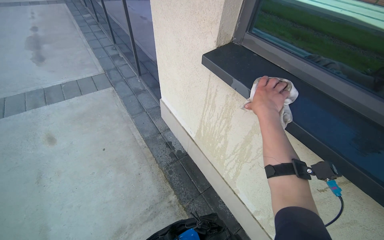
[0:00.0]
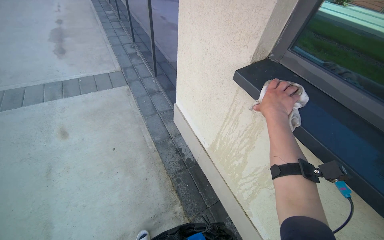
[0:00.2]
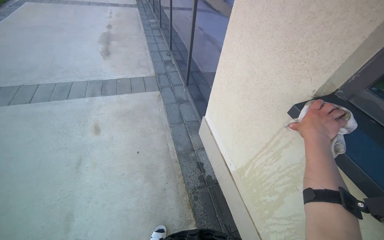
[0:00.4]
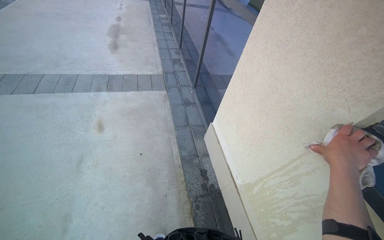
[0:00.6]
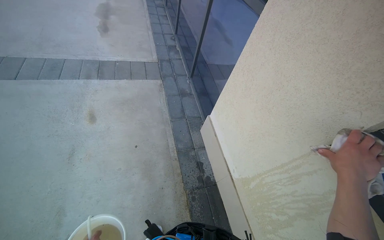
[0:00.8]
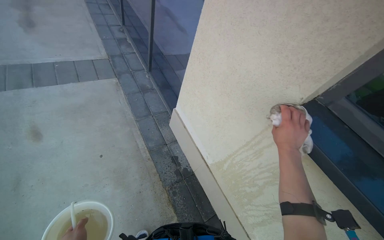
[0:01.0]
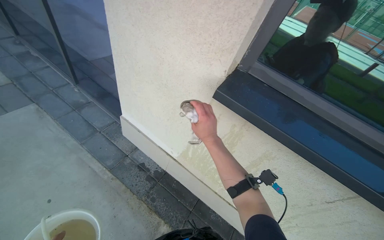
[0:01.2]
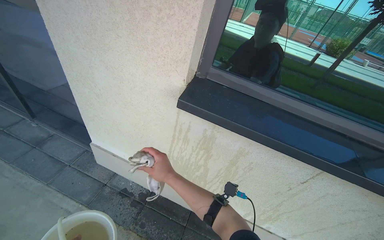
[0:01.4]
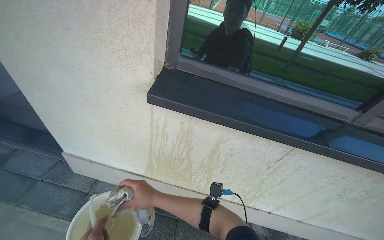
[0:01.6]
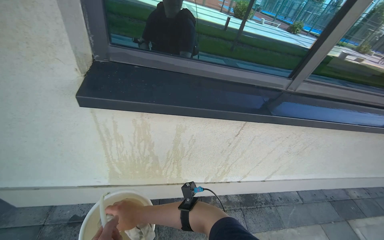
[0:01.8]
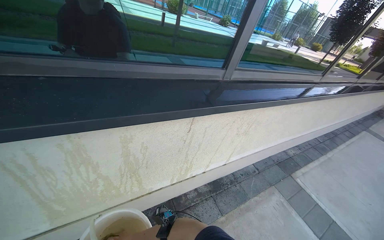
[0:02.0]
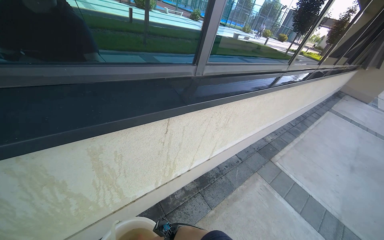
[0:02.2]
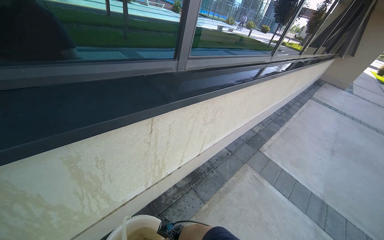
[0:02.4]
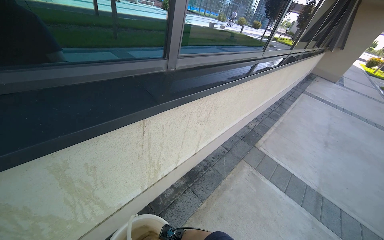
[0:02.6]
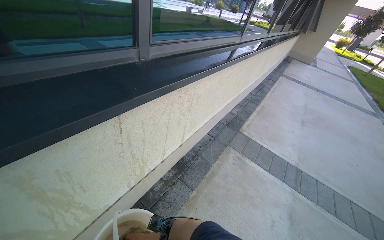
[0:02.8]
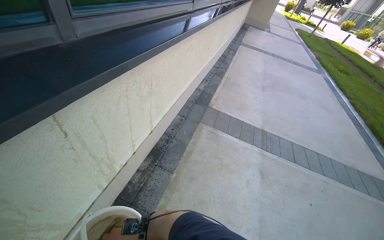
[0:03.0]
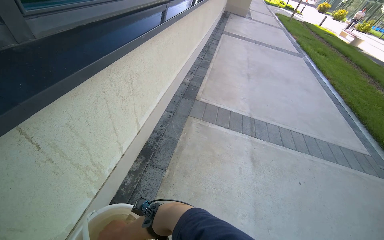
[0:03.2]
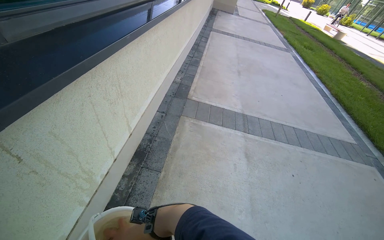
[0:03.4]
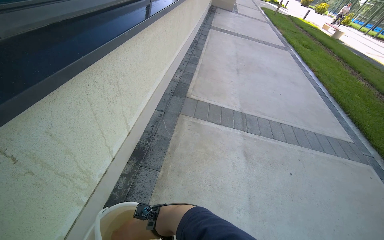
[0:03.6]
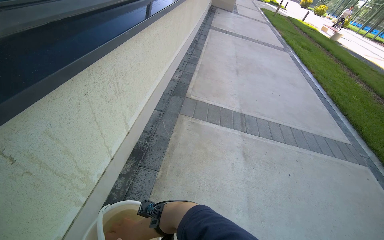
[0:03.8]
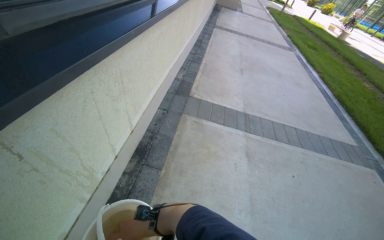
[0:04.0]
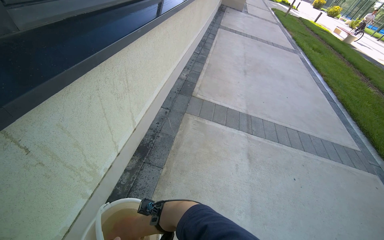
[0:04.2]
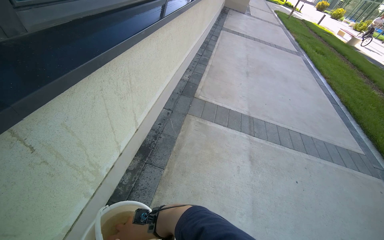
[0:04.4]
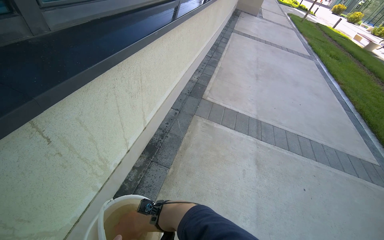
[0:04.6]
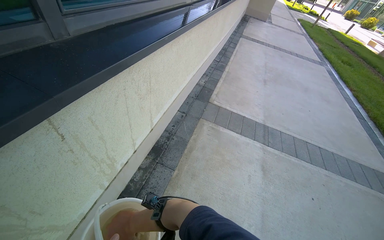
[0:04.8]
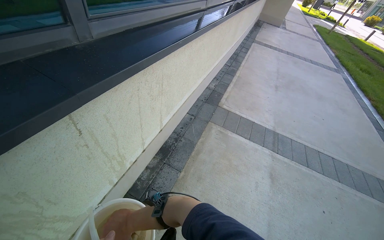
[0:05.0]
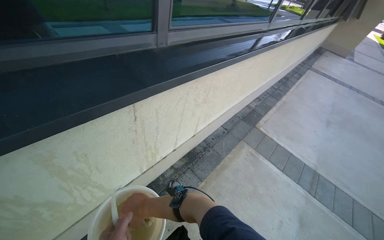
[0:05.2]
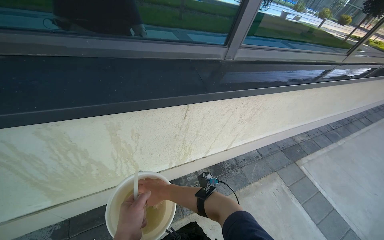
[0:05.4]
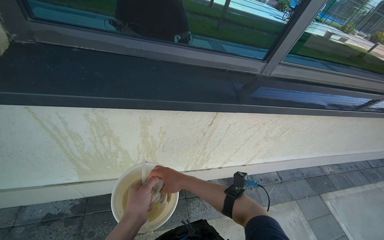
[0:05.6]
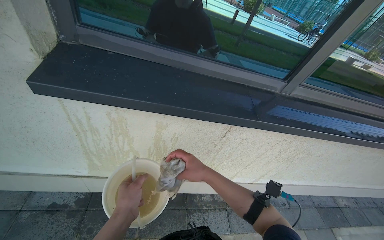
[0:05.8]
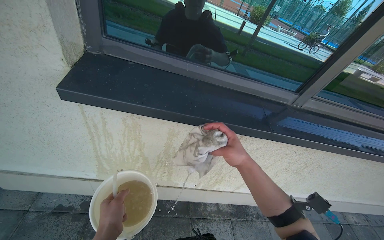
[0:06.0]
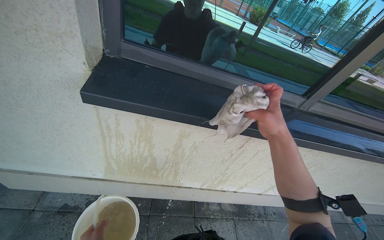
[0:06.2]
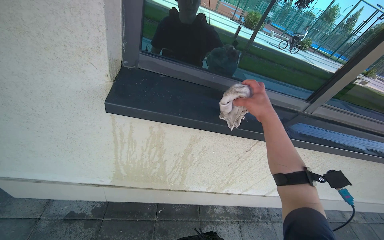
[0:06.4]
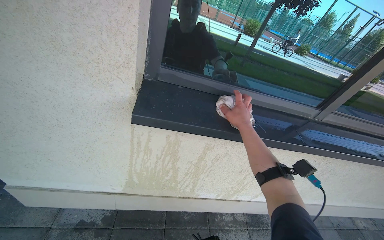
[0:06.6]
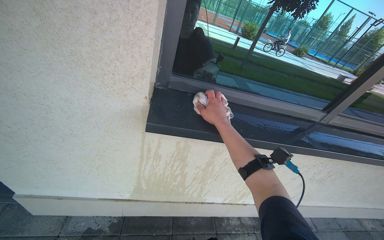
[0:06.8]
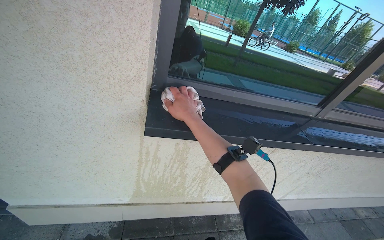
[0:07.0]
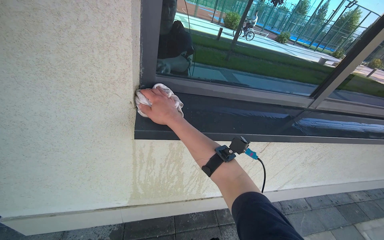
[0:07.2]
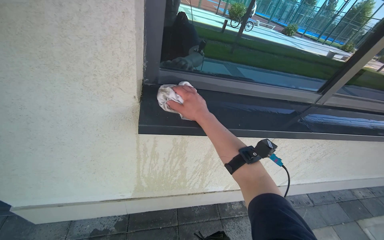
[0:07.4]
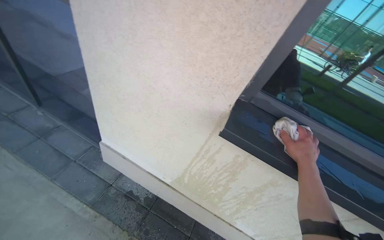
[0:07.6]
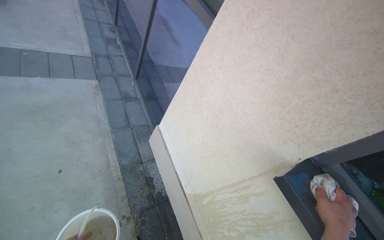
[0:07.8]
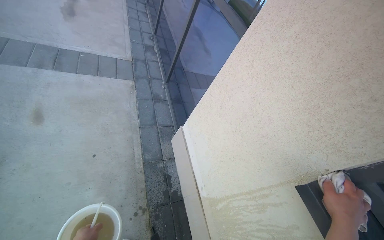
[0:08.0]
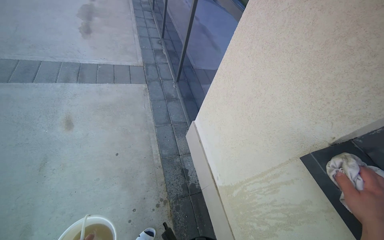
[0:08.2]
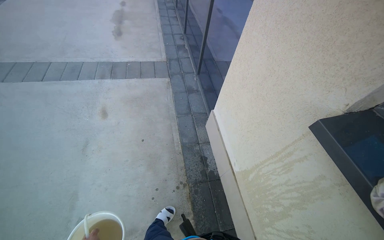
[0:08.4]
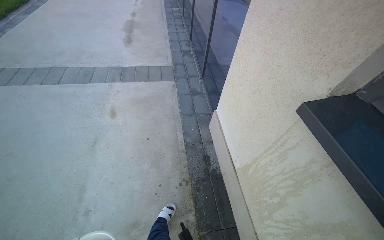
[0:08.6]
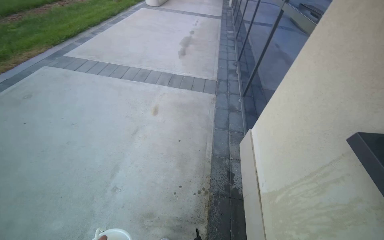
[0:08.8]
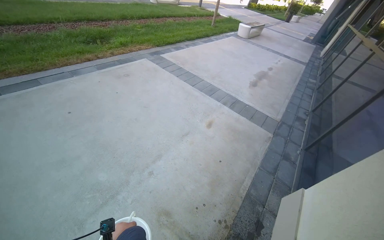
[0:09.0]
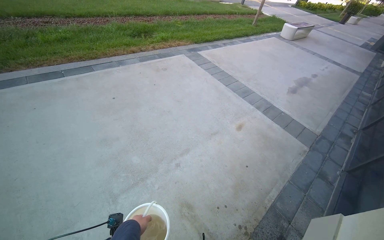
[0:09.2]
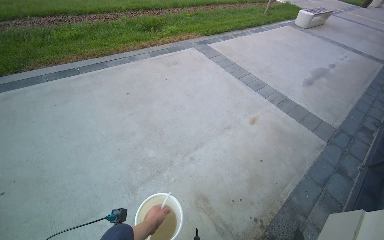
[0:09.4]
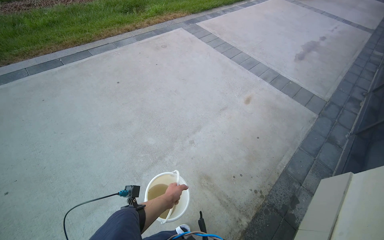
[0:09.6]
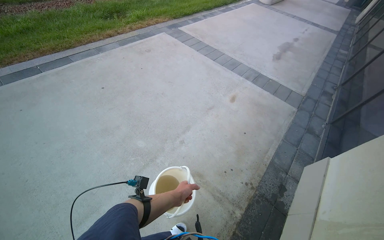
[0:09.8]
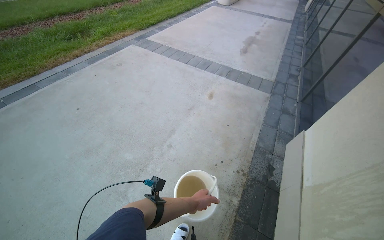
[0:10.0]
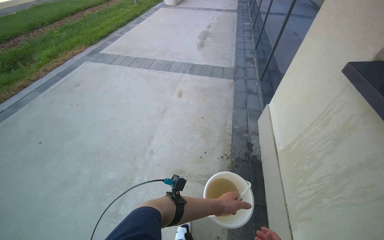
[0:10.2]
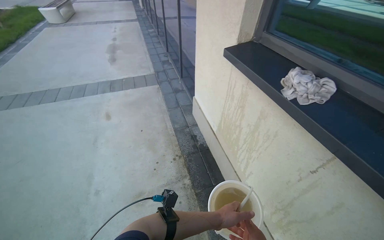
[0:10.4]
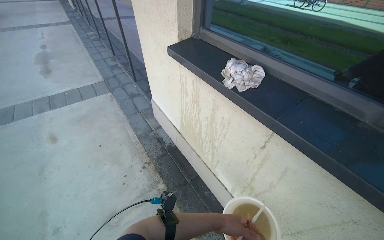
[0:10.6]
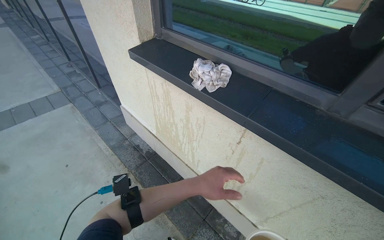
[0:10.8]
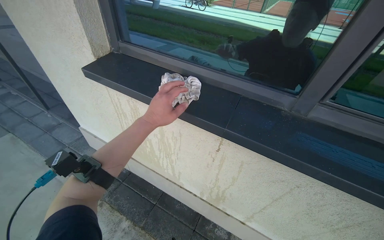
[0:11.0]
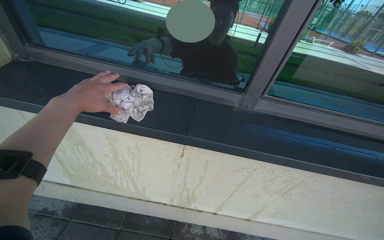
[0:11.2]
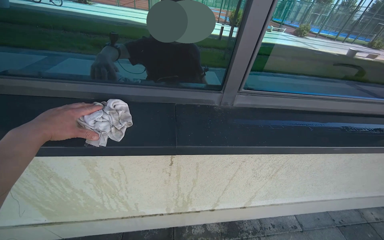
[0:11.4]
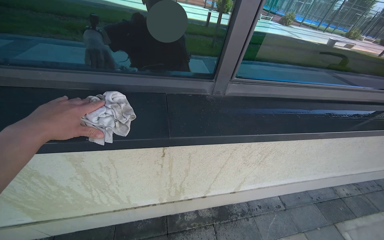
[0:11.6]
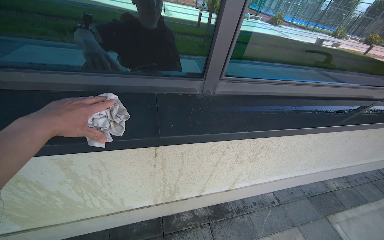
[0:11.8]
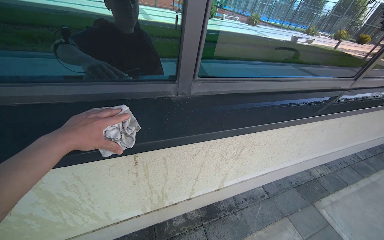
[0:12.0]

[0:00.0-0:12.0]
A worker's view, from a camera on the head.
Job: wiping surfaces.
The whole recording: Cleaning wall next to window. The worker wipes the window sills and frames with a wet cloth.
0:00.0 to 0:01.6: The head rotates approximately 45 degrees to the right.
0:01.6 to 0:03.0: The head turns to the right by roughly 80 degrees. The view tips downward by some 20 degrees.
0:04.4 to 0:06.0: The wearer's head swings about 75 degrees to the left. The wearer looks roughly 20 degrees further upward.
0:06.0 to 0:07.6: The head turns to the left by approximately 25 degrees.
0:07.6 to 0:09.0: The head travels some 60 cm. The wearer looks some 100 degrees further to the left. The view tips upward by approximately 25 degrees.
0:09.0 to 0:10.4: The wearer looks approximately 60 degrees further to the right.
0:10.4 to 0:12.0: The wearer looks about 90 degrees further to the right.

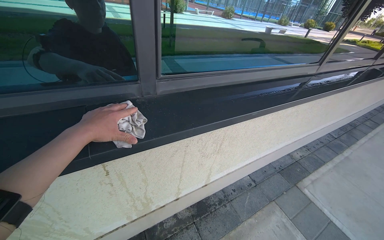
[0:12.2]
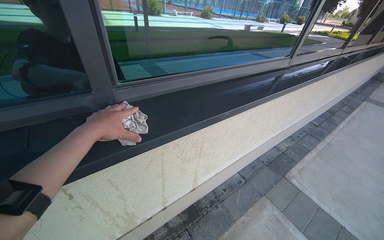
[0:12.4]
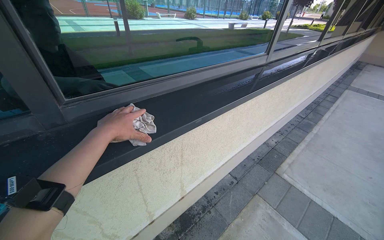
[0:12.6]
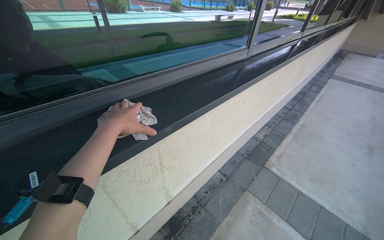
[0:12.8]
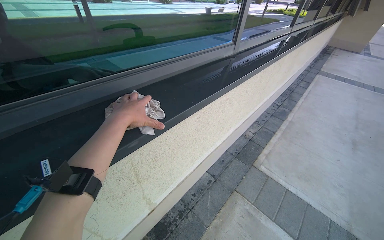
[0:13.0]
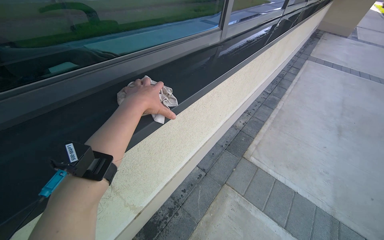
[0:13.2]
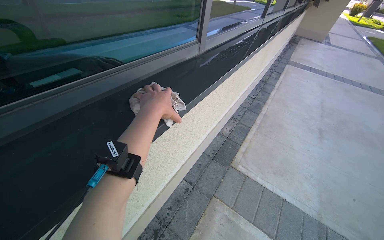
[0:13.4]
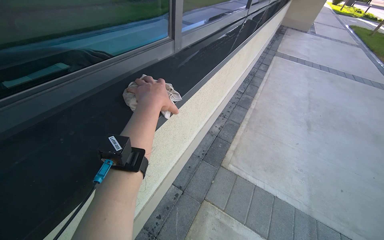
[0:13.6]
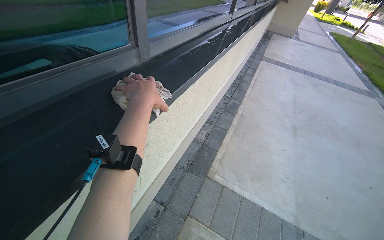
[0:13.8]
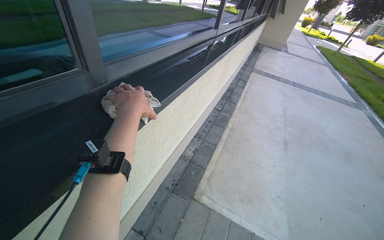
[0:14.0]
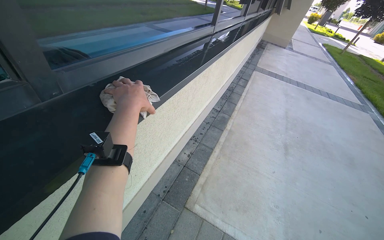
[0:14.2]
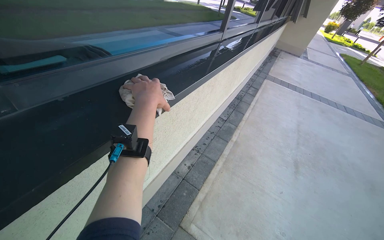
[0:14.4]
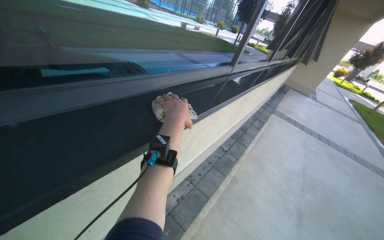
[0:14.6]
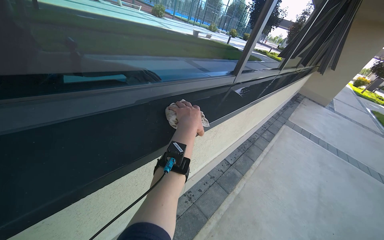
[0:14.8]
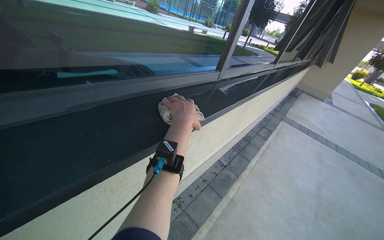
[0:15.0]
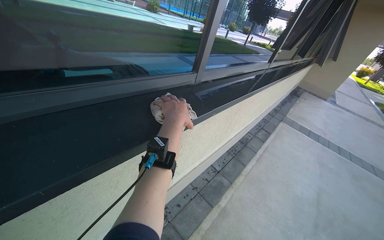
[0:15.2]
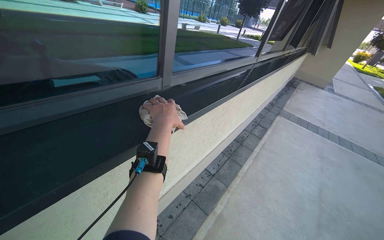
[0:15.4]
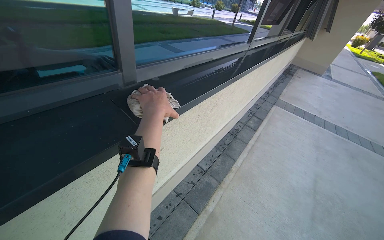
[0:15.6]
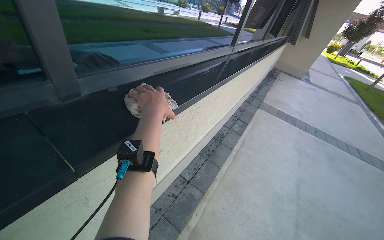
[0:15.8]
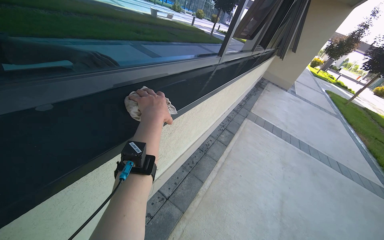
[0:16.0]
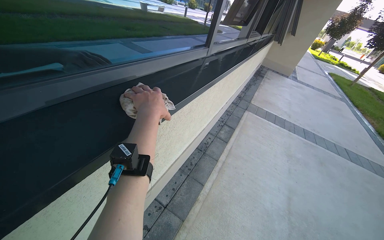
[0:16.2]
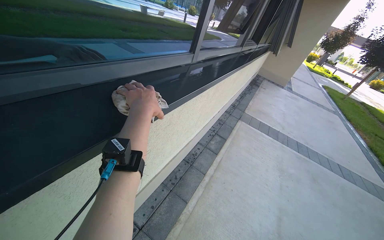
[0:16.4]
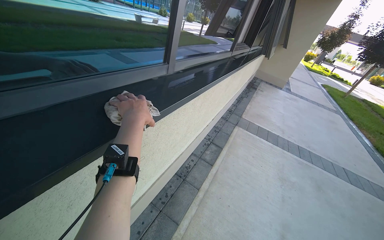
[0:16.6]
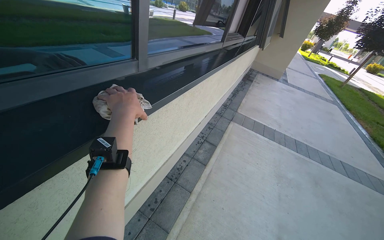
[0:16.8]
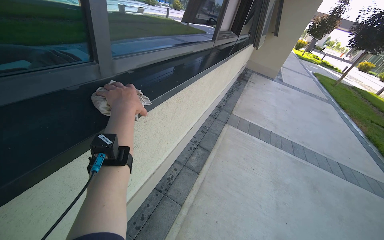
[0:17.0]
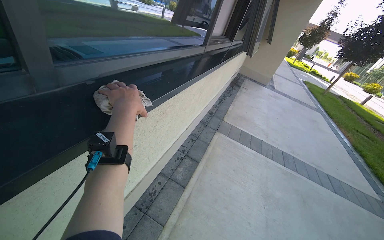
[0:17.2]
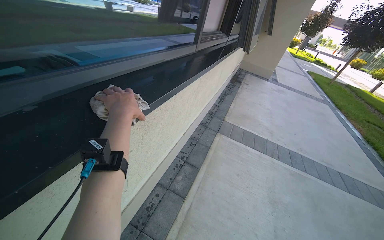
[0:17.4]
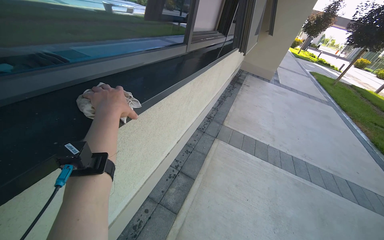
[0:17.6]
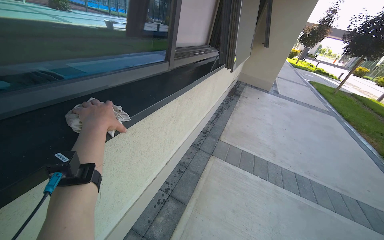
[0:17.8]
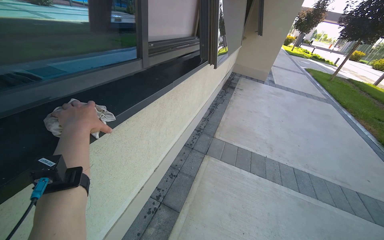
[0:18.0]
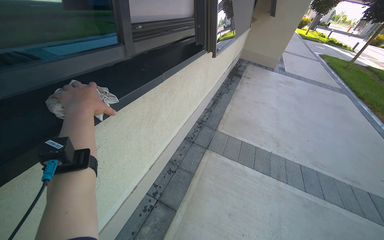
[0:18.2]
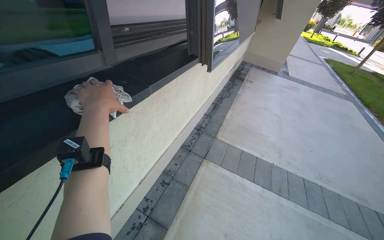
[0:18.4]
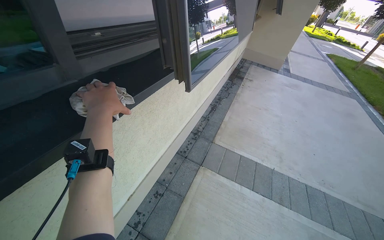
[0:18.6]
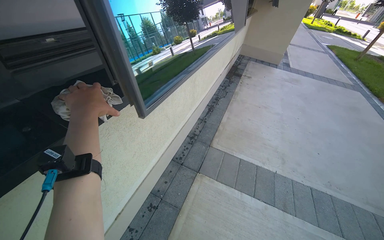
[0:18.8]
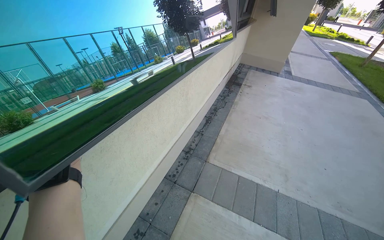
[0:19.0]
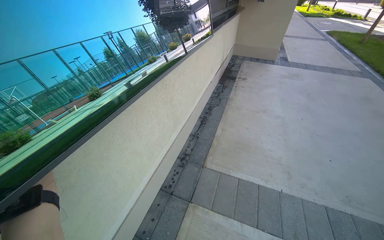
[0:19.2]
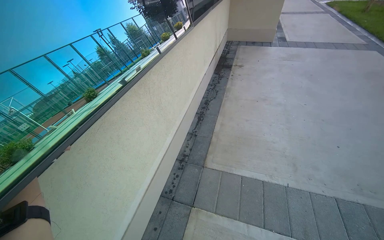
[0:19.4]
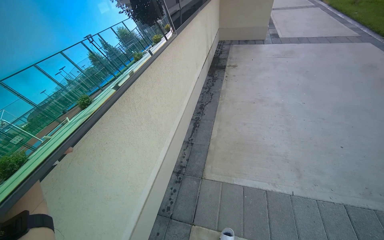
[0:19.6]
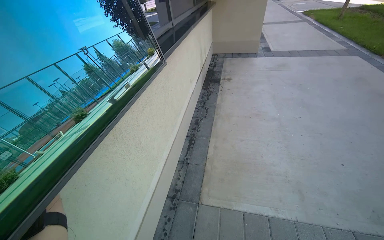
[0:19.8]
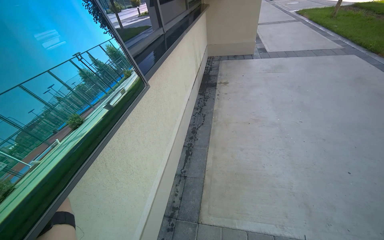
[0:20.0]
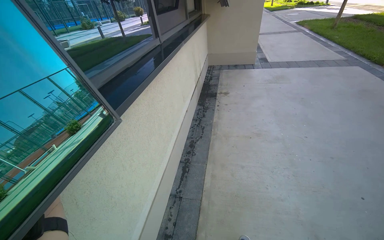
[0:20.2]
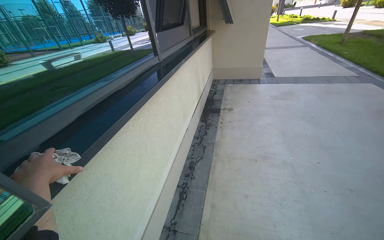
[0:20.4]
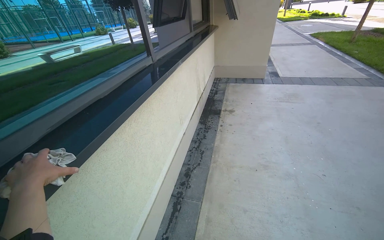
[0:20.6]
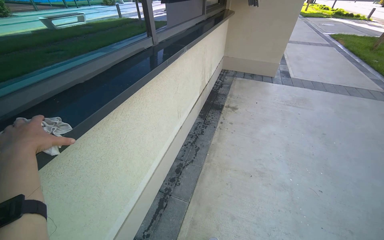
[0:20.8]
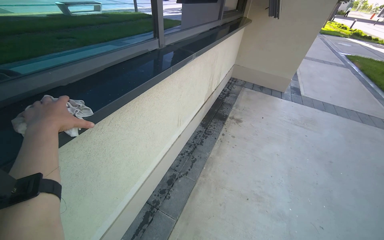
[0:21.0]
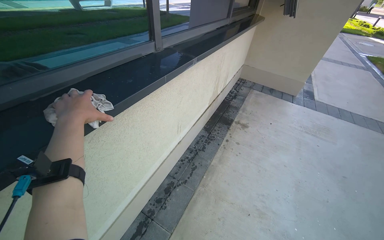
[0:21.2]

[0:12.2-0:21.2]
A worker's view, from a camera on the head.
Job: wiping surfaces.
The whole recording: Cleaning wall next to window. The worker wipes the window sills and frames with a wet cloth.
0:12.2 to 0:13.8: The camera travels approximately 90 cm. The head turns to the right by roughly 35 degrees.
0:13.8 to 0:15.2: The camera travels about 1 m. The view tilts approximately 15 degrees upward.
0:15.2 to 0:16.6: The camera travels roughly 1 m.
0:16.6 to 0:18.2: The head travels roughly 1.5 m.
0:18.2 to 0:19.8: The wearer moves about 1 m.
0:19.8 to 0:21.2: The wearer moves about 1 m.
